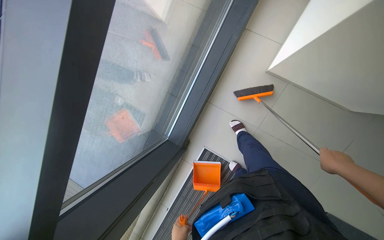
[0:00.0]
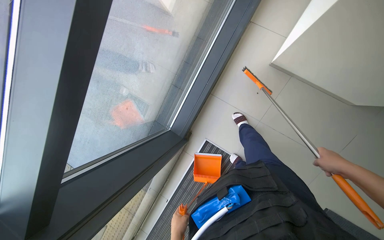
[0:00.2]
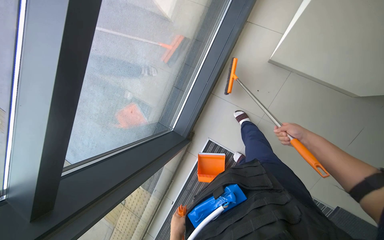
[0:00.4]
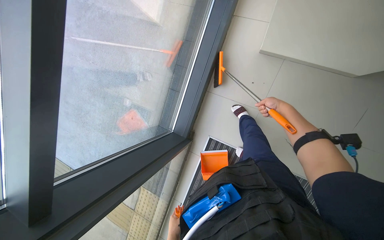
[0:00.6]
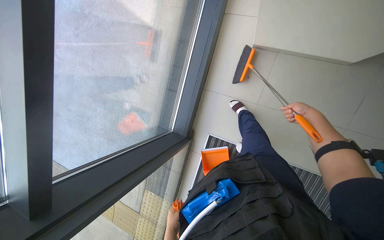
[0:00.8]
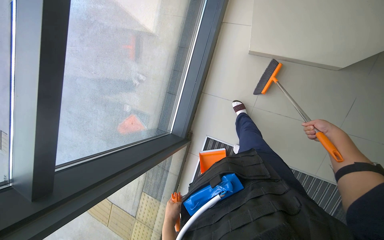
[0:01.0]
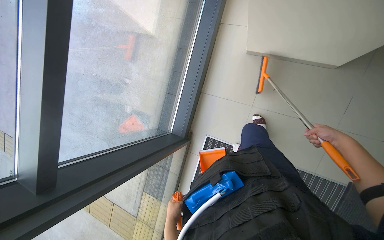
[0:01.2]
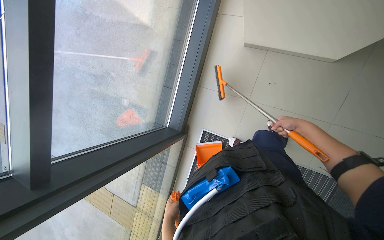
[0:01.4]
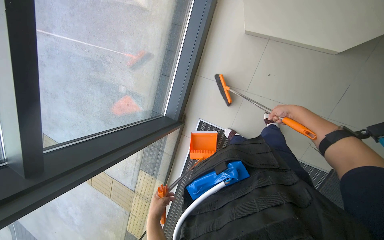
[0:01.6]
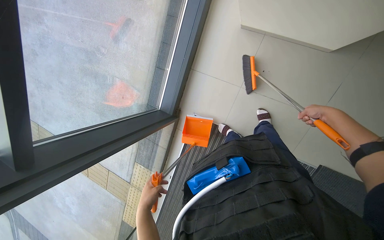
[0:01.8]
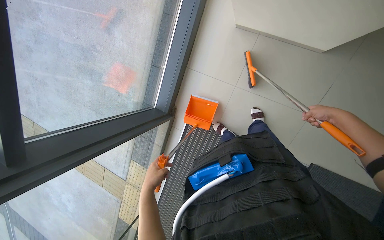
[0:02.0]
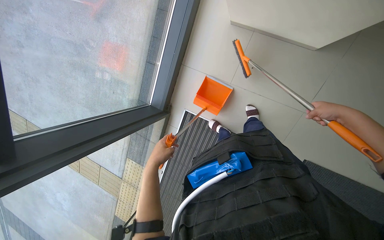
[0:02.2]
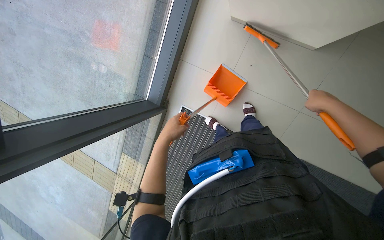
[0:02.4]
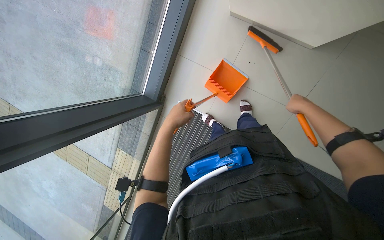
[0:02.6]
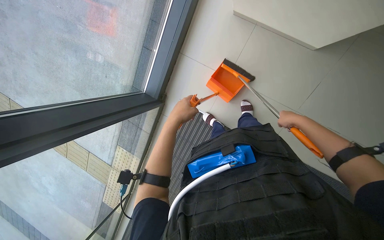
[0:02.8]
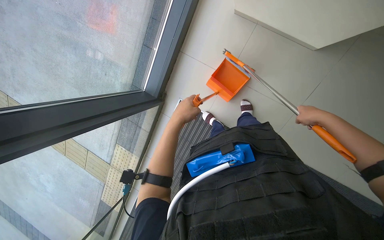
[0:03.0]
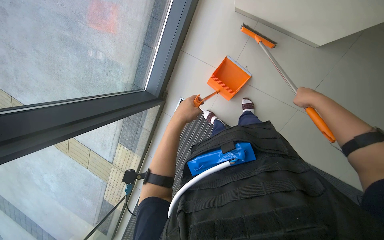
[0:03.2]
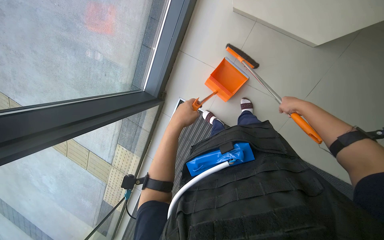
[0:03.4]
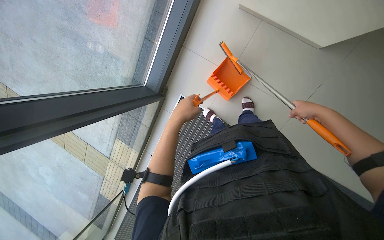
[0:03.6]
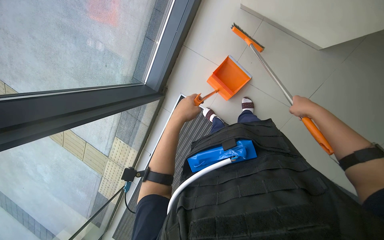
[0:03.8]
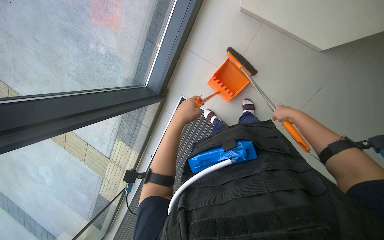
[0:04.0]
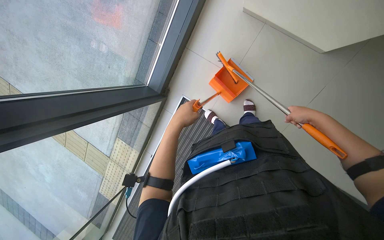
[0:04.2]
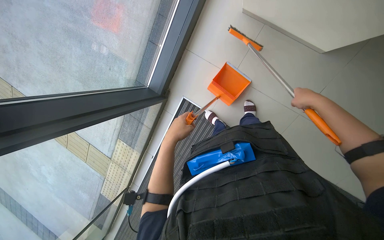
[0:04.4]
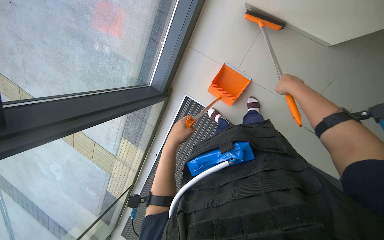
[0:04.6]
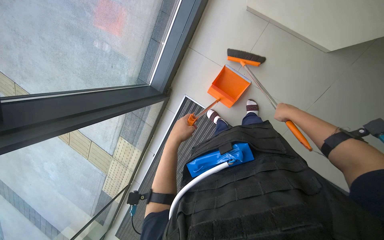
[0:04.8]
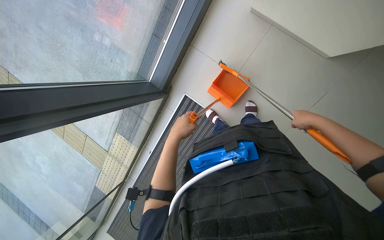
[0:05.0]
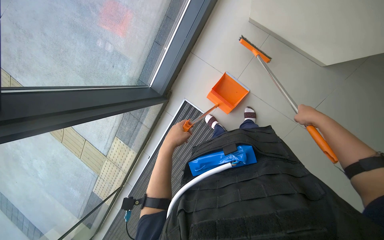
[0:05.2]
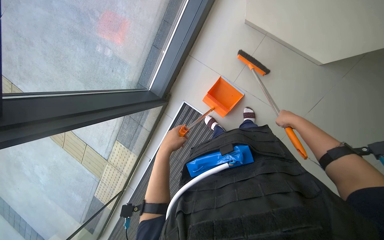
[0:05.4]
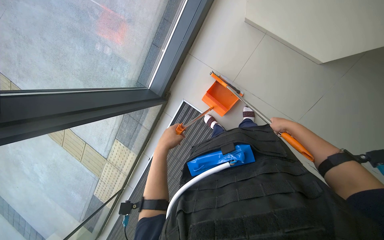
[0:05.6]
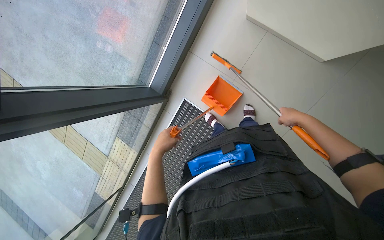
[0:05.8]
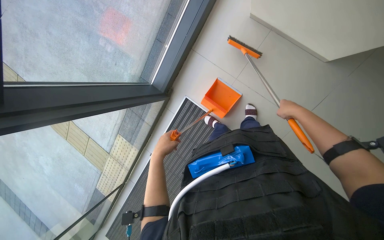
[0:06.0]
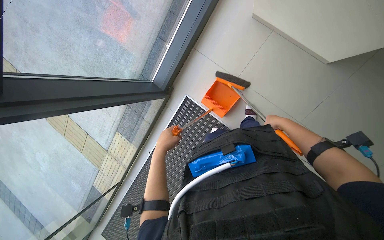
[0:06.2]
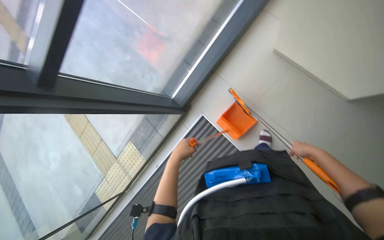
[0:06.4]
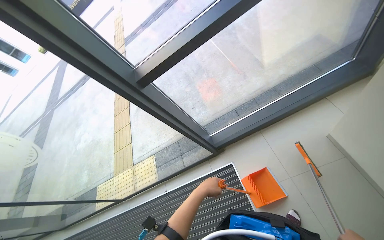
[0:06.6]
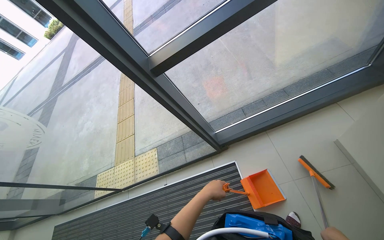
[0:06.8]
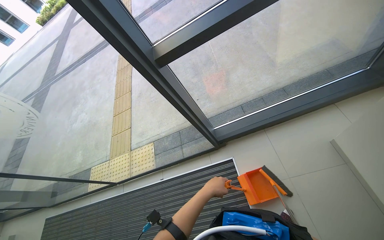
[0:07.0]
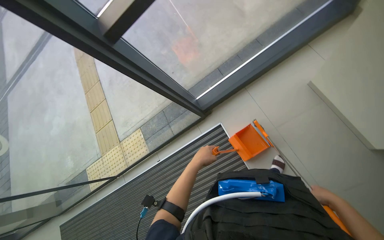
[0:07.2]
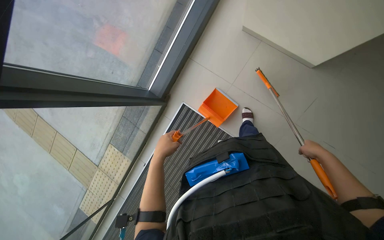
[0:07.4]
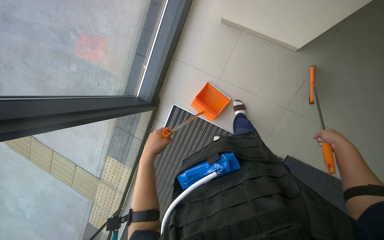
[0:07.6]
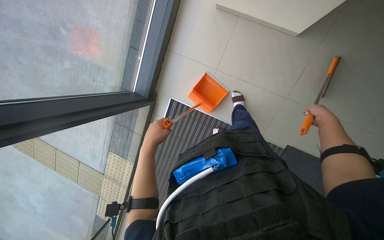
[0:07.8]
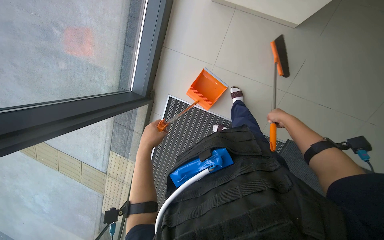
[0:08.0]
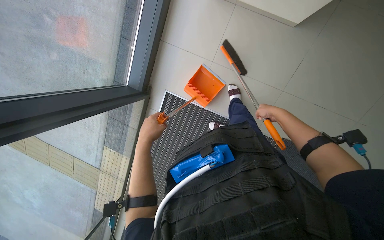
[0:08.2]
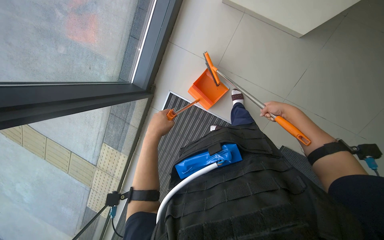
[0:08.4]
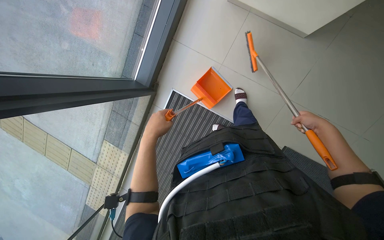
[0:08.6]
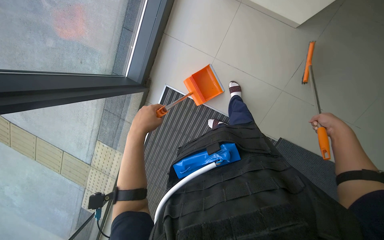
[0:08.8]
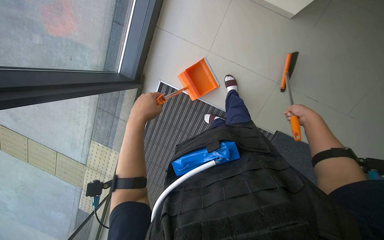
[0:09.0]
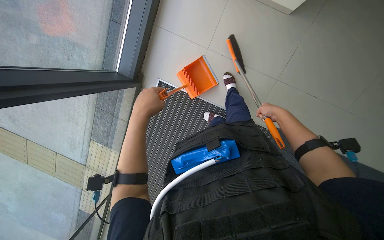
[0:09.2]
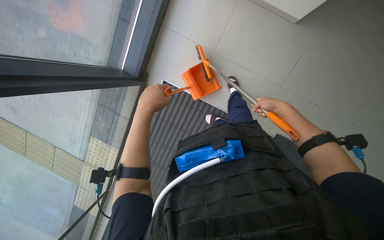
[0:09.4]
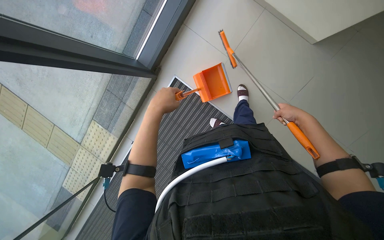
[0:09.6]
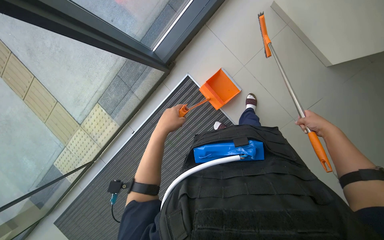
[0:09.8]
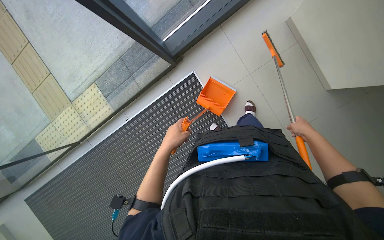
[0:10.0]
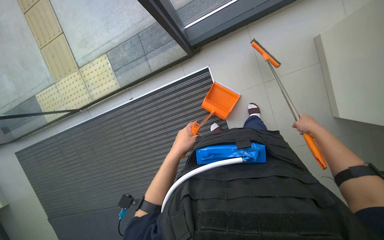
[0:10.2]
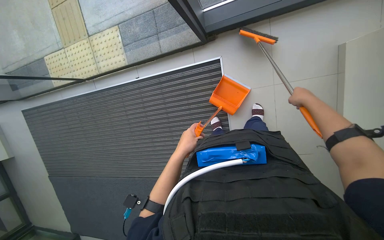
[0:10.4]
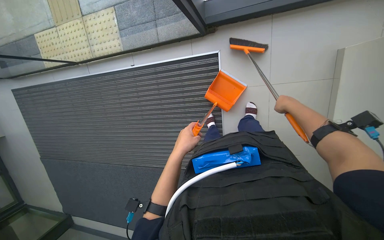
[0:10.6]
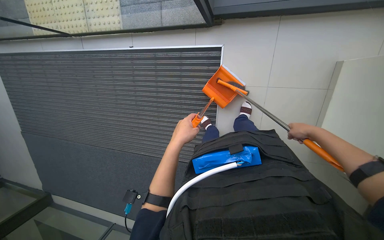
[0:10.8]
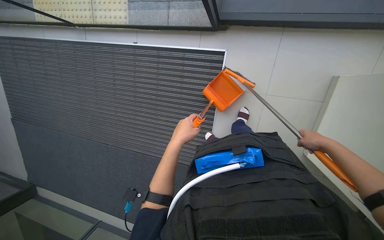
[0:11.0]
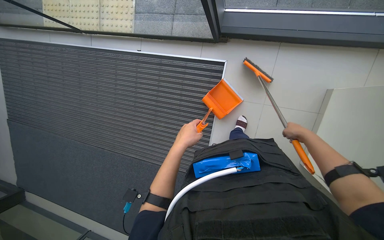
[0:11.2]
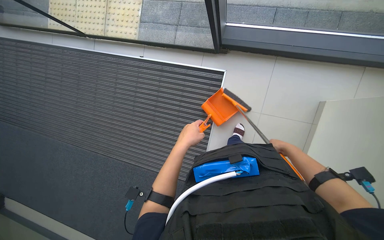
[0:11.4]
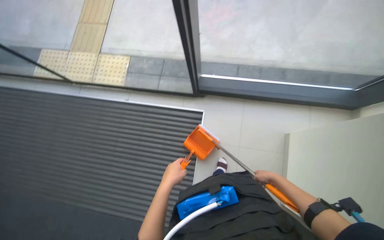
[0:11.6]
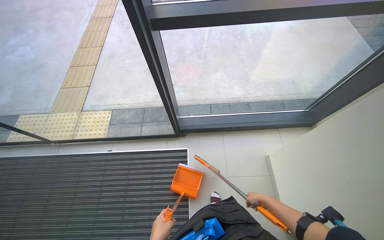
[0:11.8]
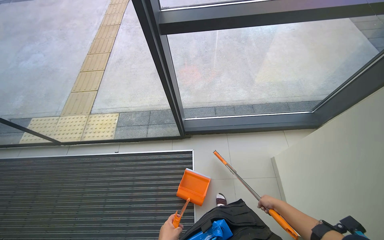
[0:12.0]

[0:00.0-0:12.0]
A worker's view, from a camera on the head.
Job: sweeping floor.
The whole recording: Sweeping floor with dustpan. The worker sweeps debris from the floor using a long-handled brush and collects it with a dustpan.
0:01.6 to 0:03.0: The right hand moves nearer and farther over roughly 15 cm, changing direction 2 times. Meanwhile the left hand moves up the picture and to the right, some 35 cm.
0:04.4 to 0:06.0: The right hand moves left and right over roughly 15 cm, changing direction 2 times.
0:09.0 to 0:10.4: The scene rotates clockwise by some 55 degrees.
0:10.4 to 0:12.0: The view swings some 20 degrees to the right. The camera pitches upward, by about 35 degrees.

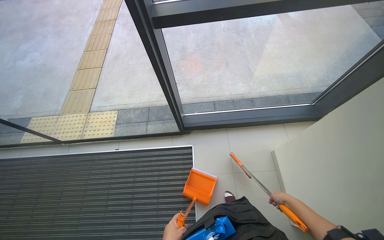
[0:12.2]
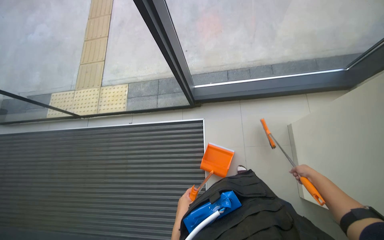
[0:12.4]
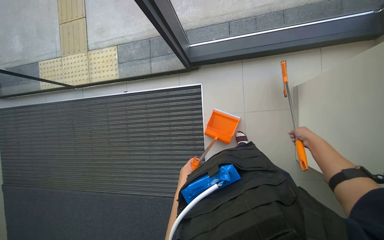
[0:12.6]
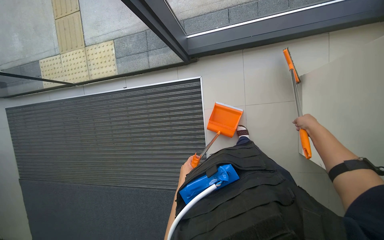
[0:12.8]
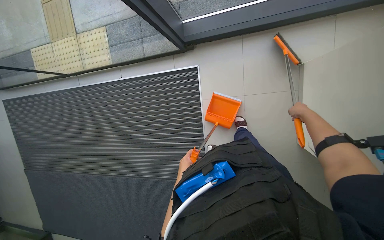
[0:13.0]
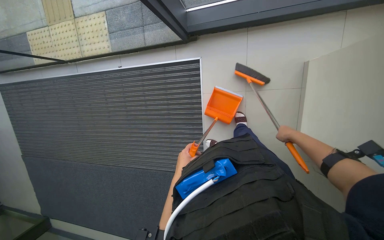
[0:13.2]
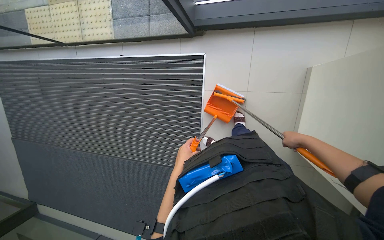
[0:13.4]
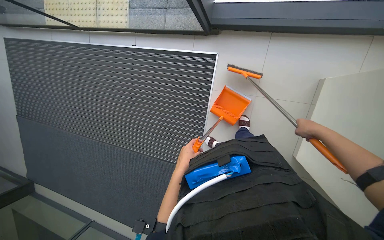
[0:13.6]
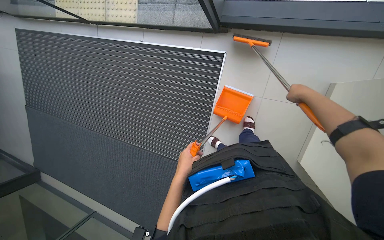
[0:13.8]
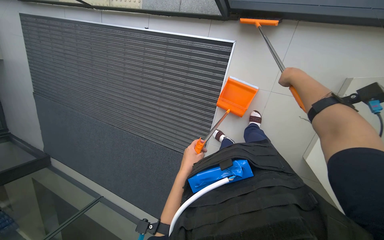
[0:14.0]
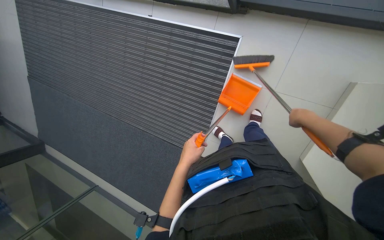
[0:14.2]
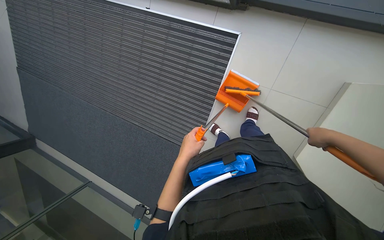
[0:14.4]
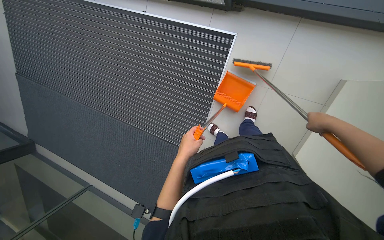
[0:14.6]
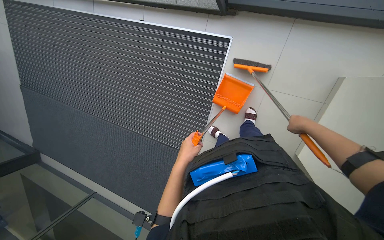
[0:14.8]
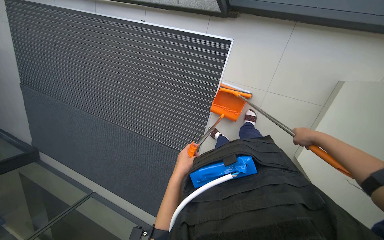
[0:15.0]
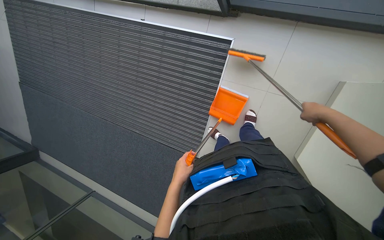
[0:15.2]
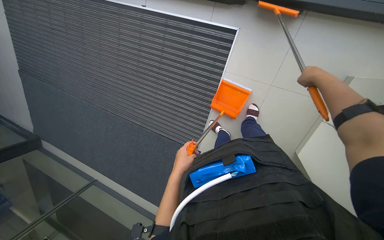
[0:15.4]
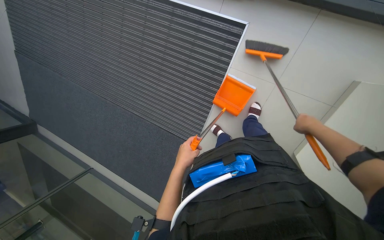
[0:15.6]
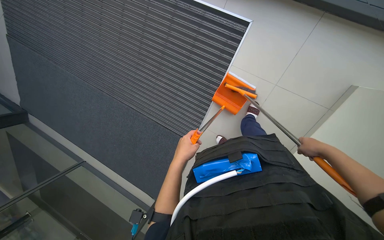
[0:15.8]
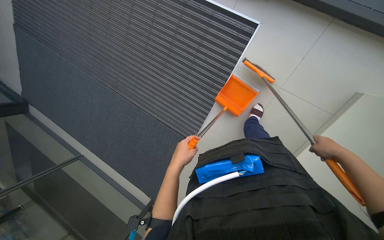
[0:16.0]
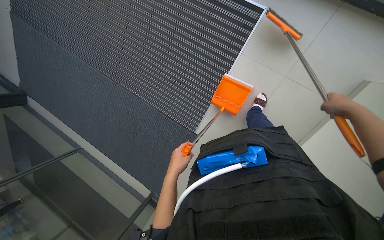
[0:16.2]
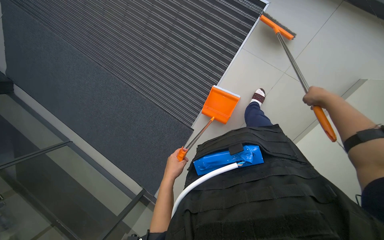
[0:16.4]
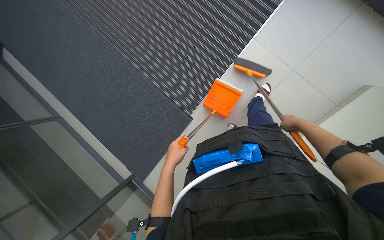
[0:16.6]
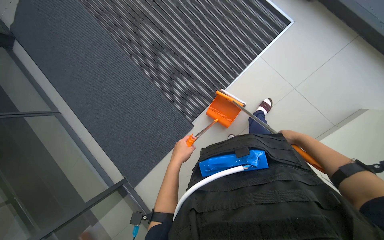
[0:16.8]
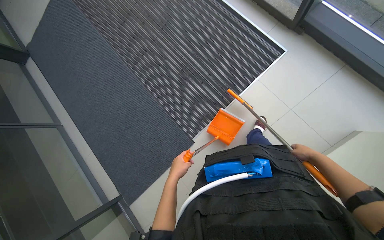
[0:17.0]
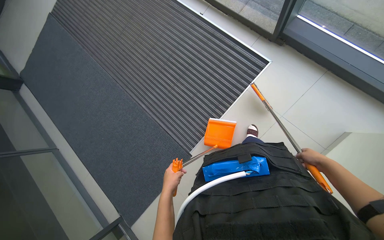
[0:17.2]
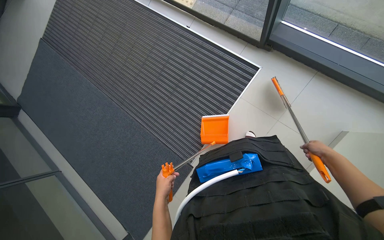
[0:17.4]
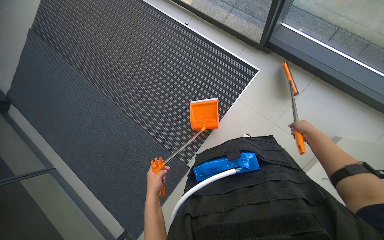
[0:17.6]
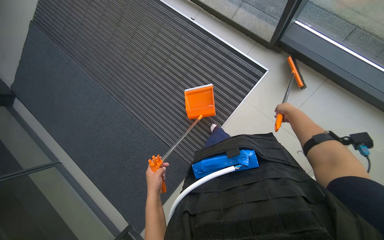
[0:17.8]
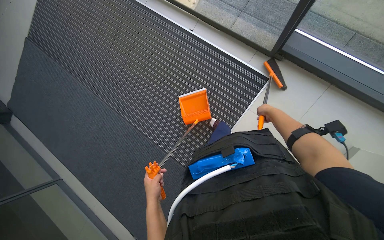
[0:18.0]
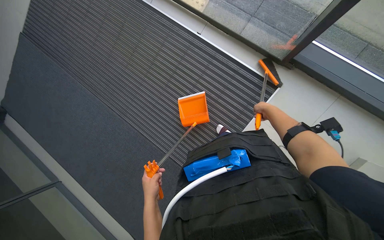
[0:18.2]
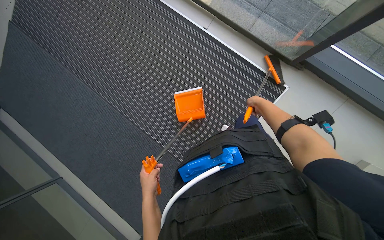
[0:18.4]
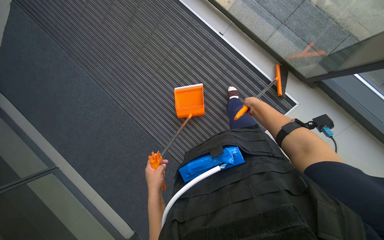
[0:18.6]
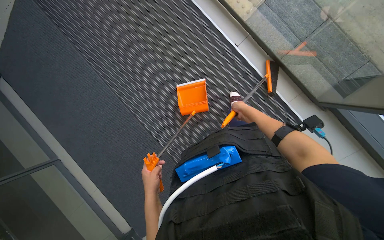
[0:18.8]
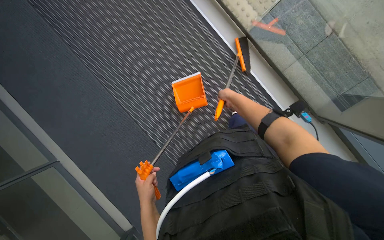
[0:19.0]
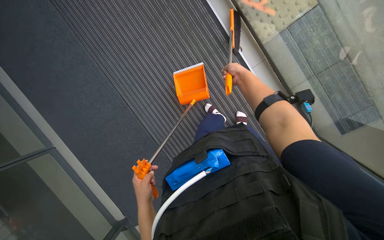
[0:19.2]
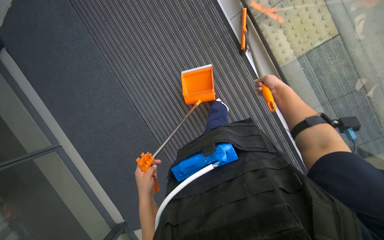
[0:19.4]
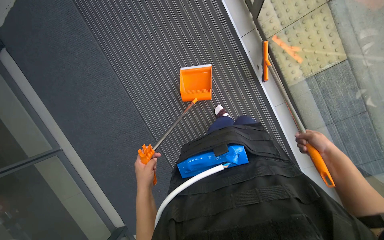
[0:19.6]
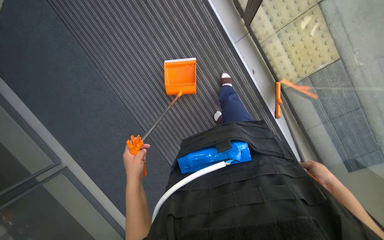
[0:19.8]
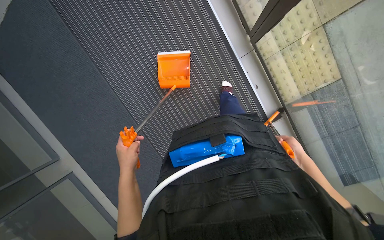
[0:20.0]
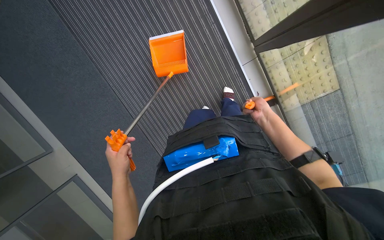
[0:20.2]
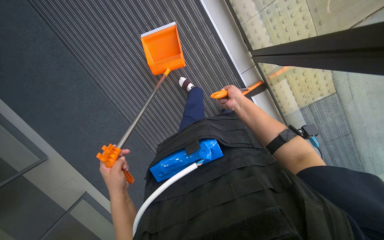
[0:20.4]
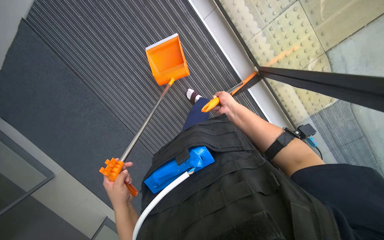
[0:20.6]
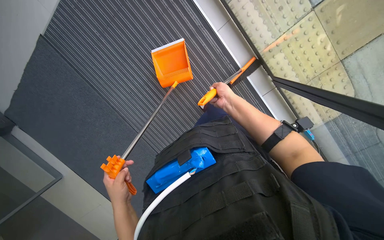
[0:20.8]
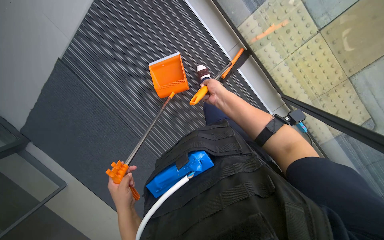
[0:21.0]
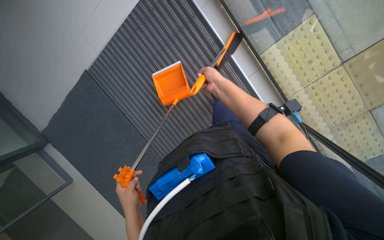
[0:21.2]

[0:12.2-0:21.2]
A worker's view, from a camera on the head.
Job: sweeping floor.
The whole recording: Sweeping floor with dustpan. The worker sweeps debris from the floor using a long-handled brush and collects it with a dustpan.
0:12.2 to 0:13.8: The wearer looks roughly 40 degrees further downward.
0:15.2 to 0:16.6: The right hand swings up and down the picture, roughly 25 cm each way, with 3 reversals.
0:16.6 to 0:18.2: The camera pitches upward, by approximately 15 degrees. The right hand goes roughly 35 cm up the picture and to the left.
0:19.8 to 0:21.2: The view tips upward by roughly 15 degrees. The right hand goes roughly 70 cm up the picture and to the left.
